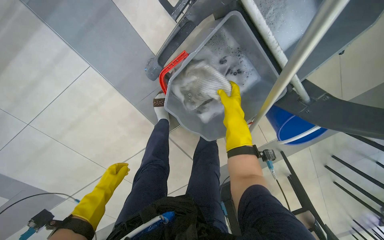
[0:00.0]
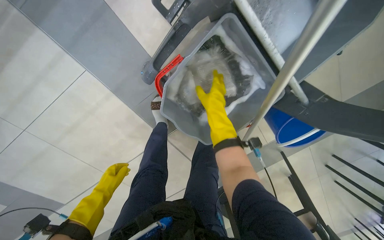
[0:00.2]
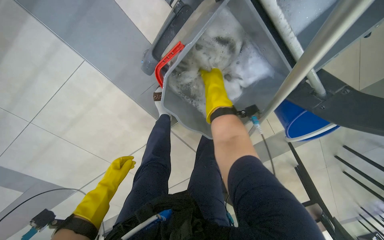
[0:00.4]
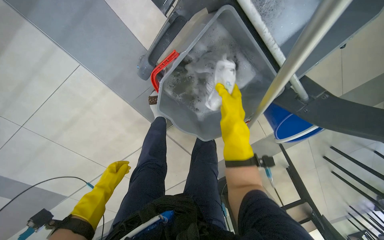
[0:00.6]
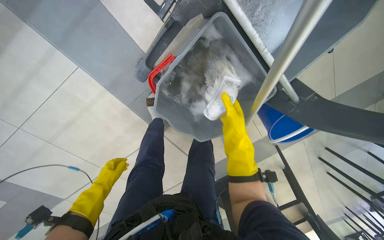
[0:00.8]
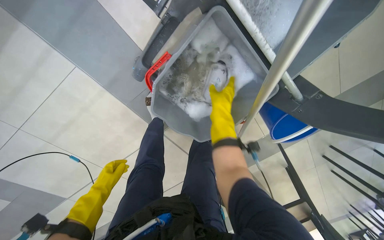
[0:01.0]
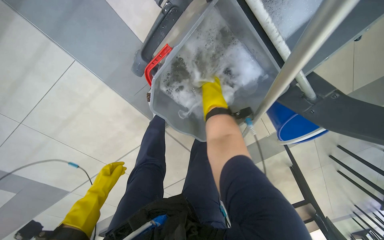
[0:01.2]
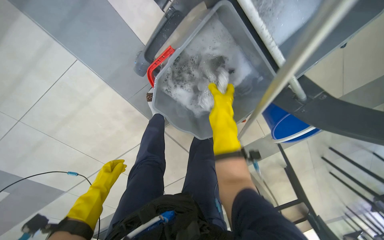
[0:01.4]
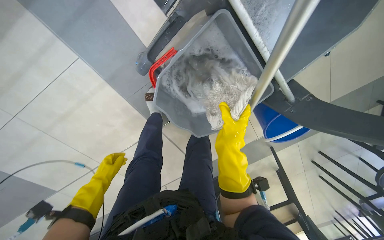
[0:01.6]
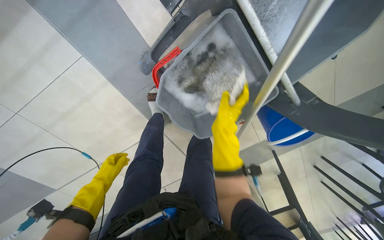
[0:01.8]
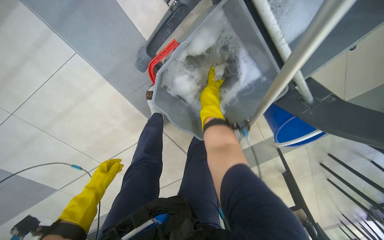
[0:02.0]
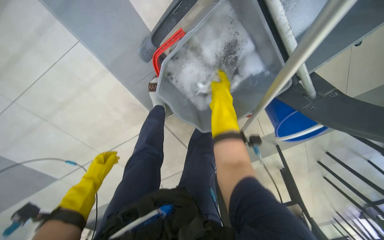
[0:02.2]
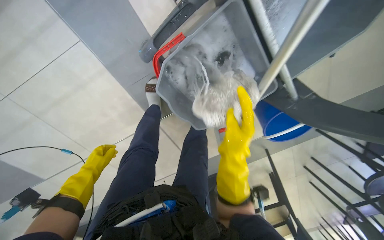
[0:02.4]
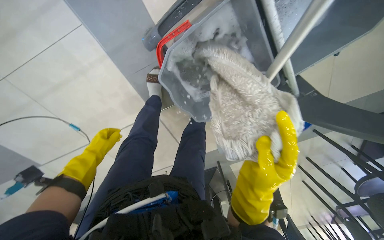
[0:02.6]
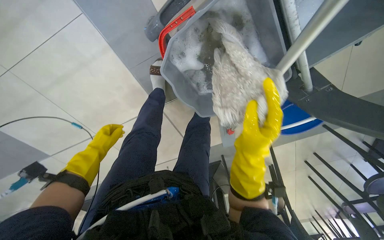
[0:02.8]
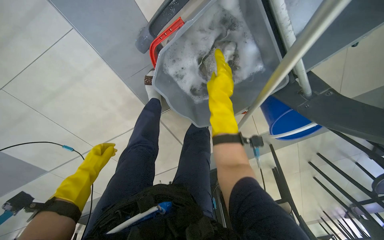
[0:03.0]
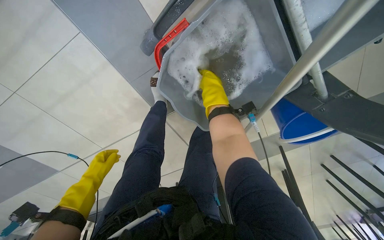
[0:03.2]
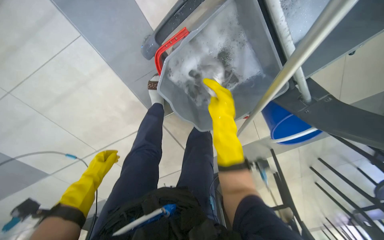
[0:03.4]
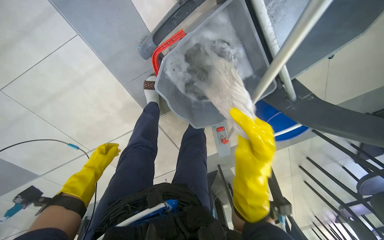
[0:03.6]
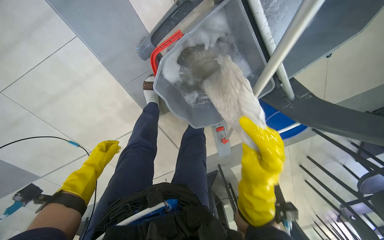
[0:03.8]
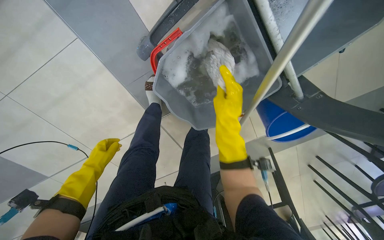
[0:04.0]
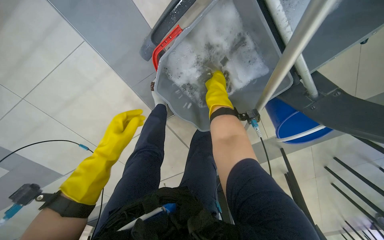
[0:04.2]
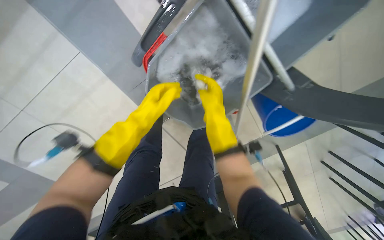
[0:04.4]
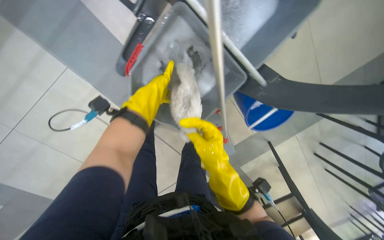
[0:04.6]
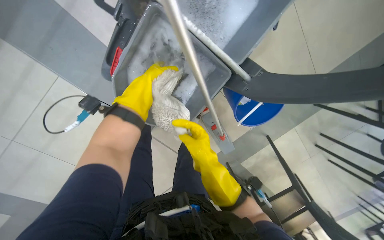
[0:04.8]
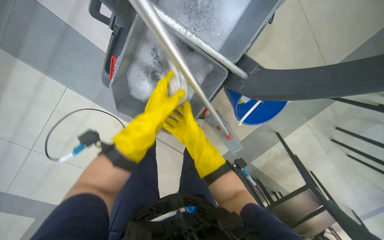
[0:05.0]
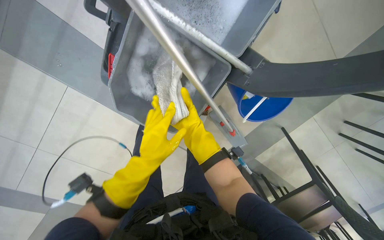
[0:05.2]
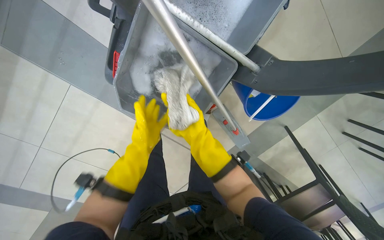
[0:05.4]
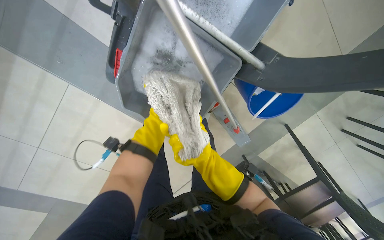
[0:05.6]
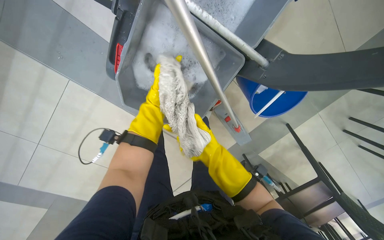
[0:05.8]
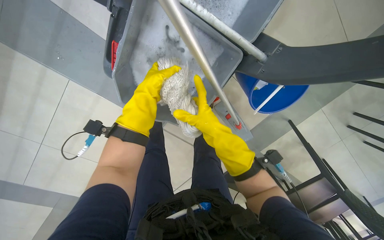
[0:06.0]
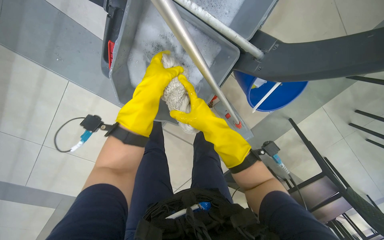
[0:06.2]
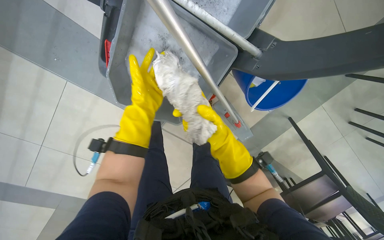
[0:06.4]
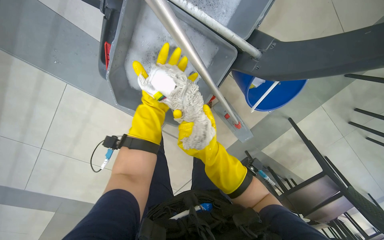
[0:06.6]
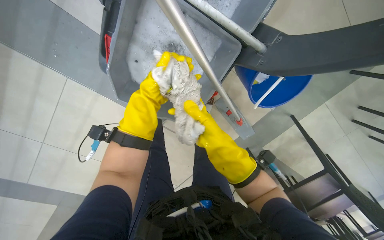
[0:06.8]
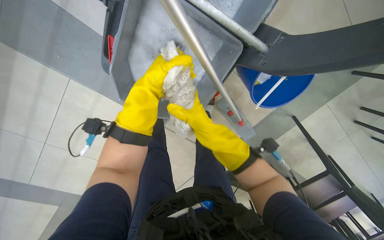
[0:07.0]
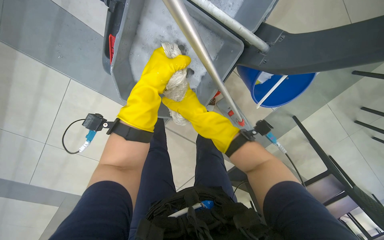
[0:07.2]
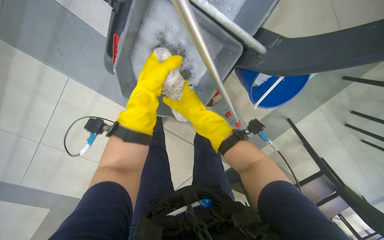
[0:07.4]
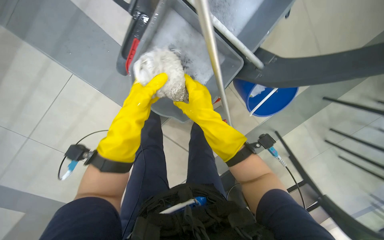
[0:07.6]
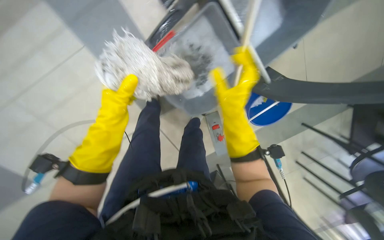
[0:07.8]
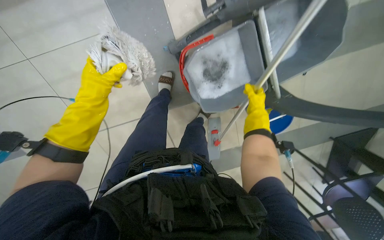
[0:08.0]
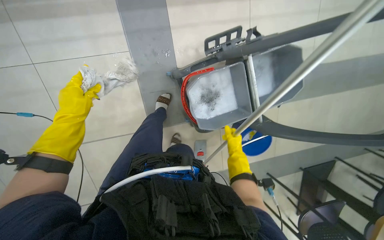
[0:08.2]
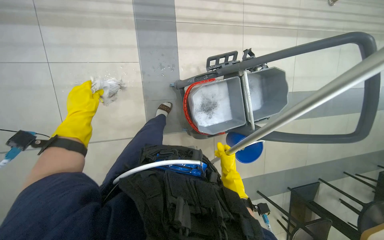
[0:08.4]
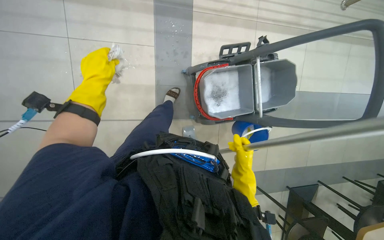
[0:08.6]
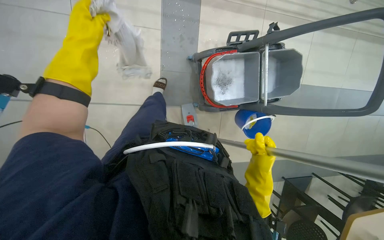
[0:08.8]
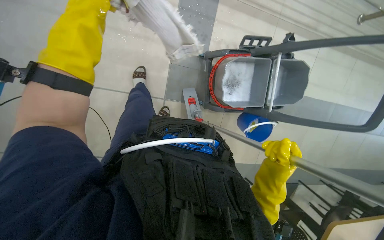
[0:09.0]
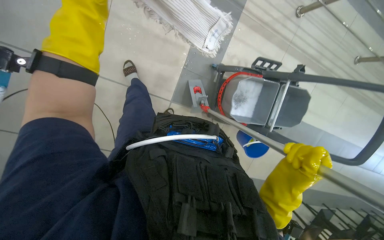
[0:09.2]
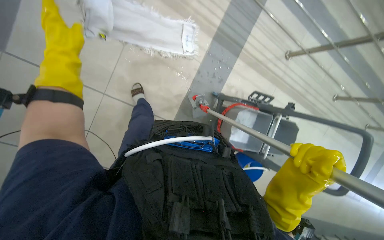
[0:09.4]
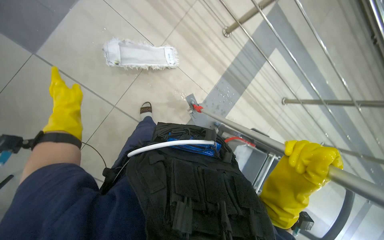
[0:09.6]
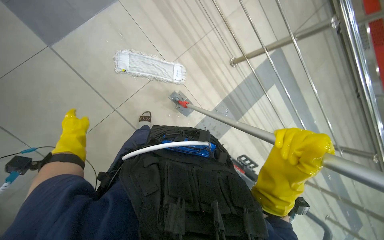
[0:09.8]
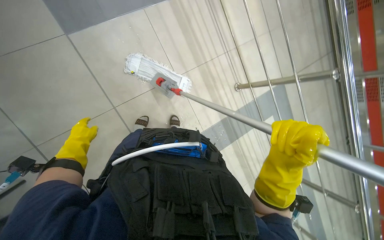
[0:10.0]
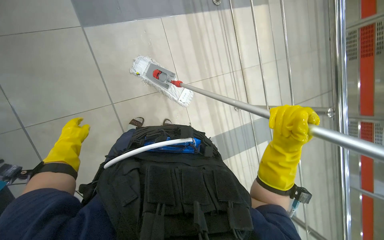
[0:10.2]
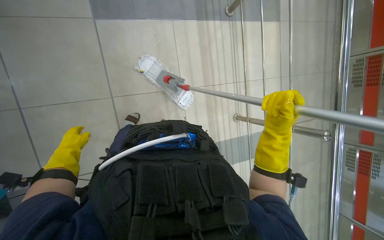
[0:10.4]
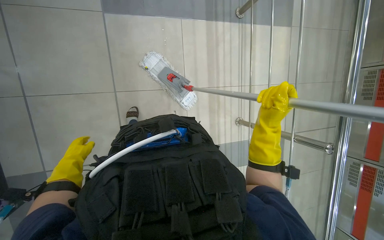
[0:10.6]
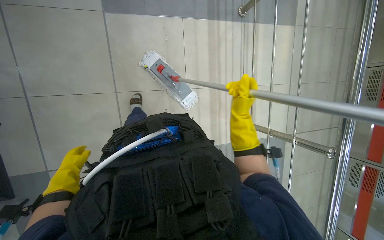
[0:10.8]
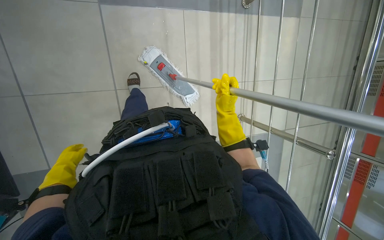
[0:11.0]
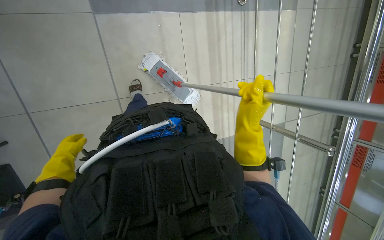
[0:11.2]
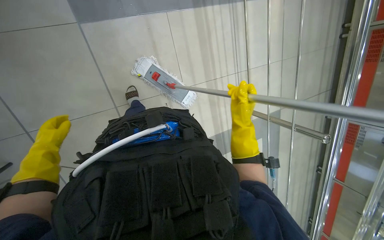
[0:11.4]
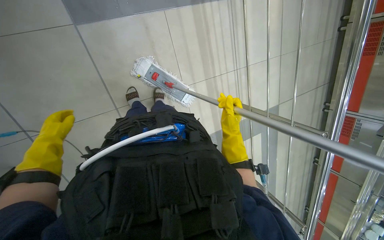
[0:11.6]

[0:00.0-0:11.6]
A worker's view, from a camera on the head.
Job: preparing cleaning supplies.
The whole recording: Cleaning and preparing mop. The worker removes, cleans, and reattaches the mop head to the handle.
0:00.0 to 0:01.4: The right hand moves up and down the picture over approximately 15 cm, changing direction 2 times.
0:01.4 to 0:02.8: The right hand heads down the picture and nearer to the camera, covering approximately 20 cm.
0:02.8 to 0:04.4: The right hand swings up and down the picture, approximately 25 cm each way, with 2 reversals, while the left hand is displaced to the right, up the picture and nearer to the camera by approximately 35 cm.
0:04.4 to 0:05.8: The left hand travels farther from the camera and back again, approximately 15 cm each way. Meanwhile the right hand goes up and down the picture, about 15 cm each way, reversing 2 times.
0:05.8 to 0:07.2: The right hand moves up and down the picture over approximately 15 cm, changing direction 2 times. Meanwhile the left hand goes nearer and farther, about 15 cm each way, reversing 2 times.
0:07.2 to 0:08.8: The camera is carried some 70 cm. The camera sweeps to the right, by approximately 30 degrees. The view tips upward by roughly 30 degrees. The scene turns approximately 45 degrees clockwise in the picture.
0:08.8 to 0:10.2: The head travels about 40 cm. The camera is aimed some 20 degrees further to the right. The view tilts about 35 degrees upward. Everything in view rotates roughly 65 degrees clockwise.
0:10.2 to 0:11.6: The right hand travels farther from the camera by roughly 15 cm. Meanwhile the left hand reaches approximately 20 cm down the picture, then returns.

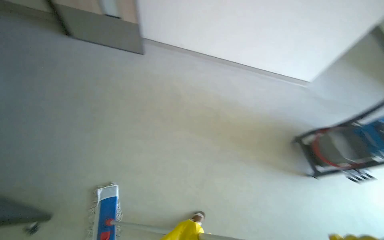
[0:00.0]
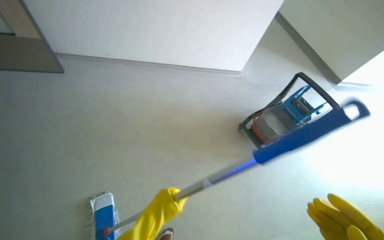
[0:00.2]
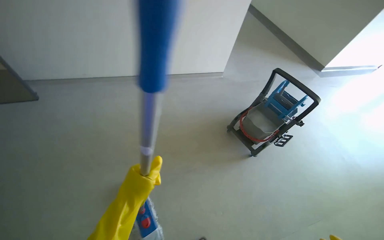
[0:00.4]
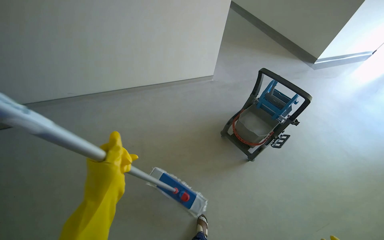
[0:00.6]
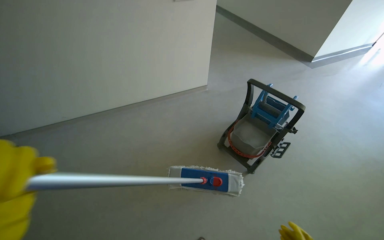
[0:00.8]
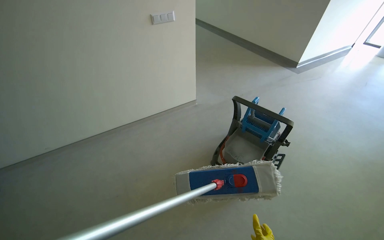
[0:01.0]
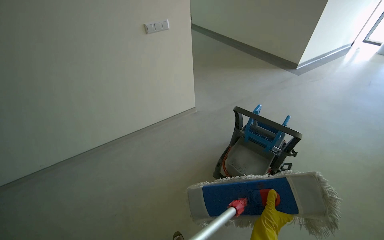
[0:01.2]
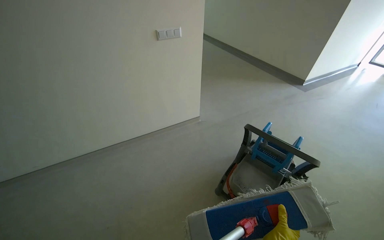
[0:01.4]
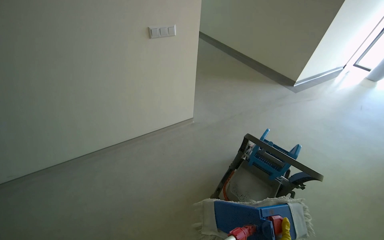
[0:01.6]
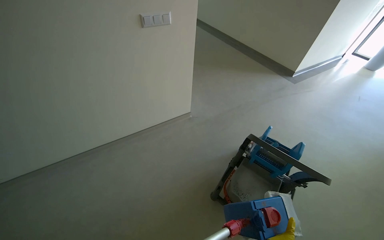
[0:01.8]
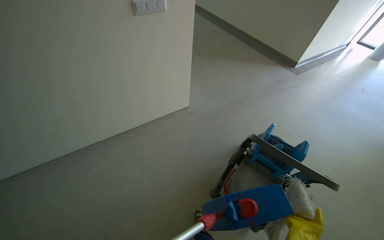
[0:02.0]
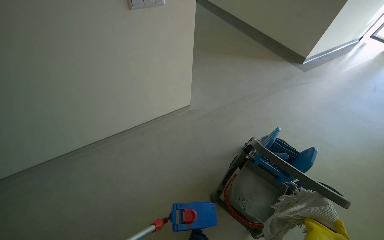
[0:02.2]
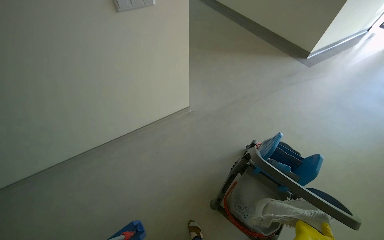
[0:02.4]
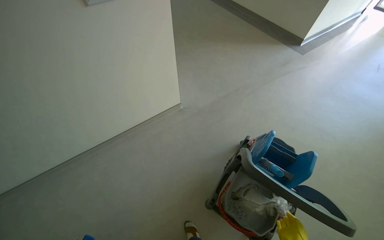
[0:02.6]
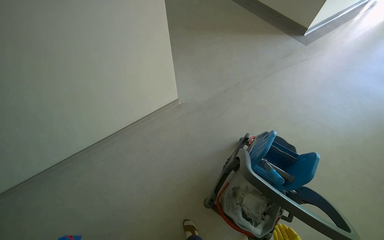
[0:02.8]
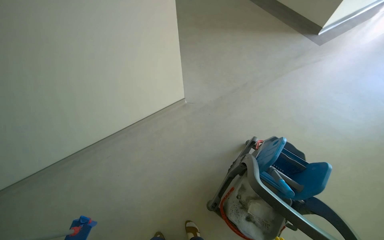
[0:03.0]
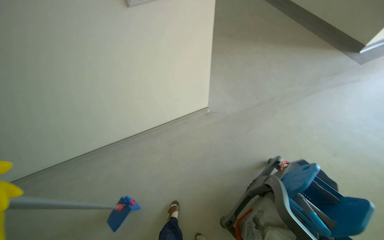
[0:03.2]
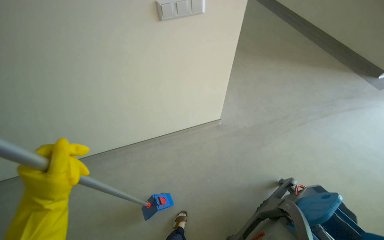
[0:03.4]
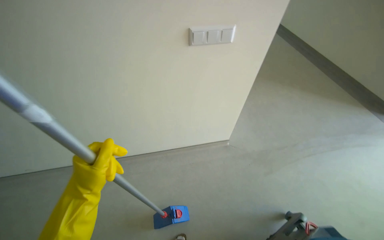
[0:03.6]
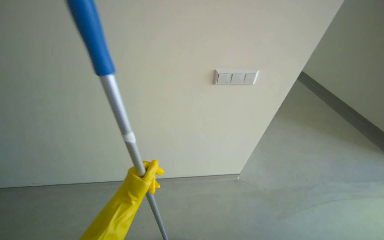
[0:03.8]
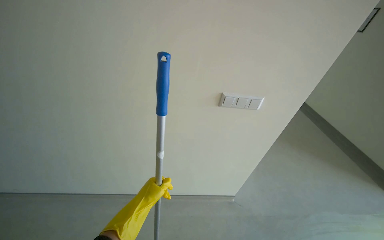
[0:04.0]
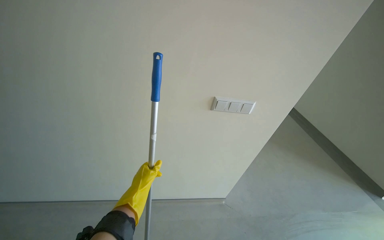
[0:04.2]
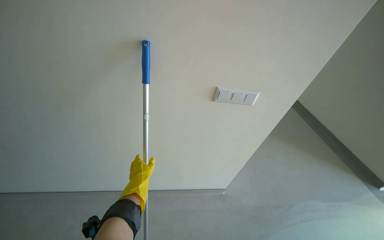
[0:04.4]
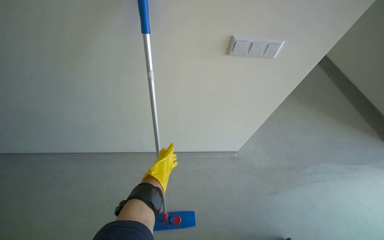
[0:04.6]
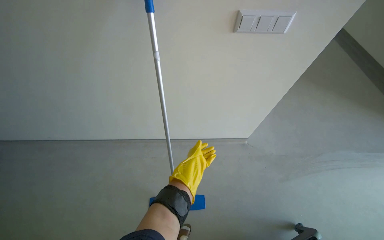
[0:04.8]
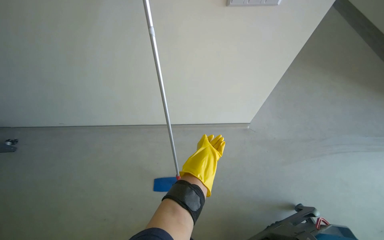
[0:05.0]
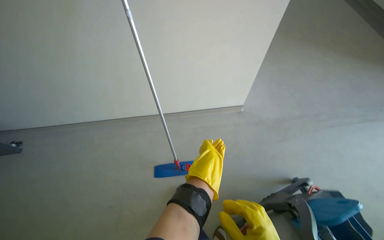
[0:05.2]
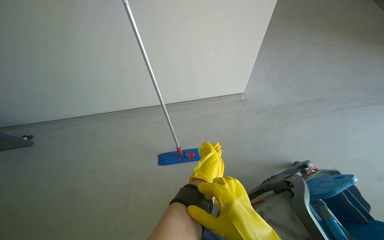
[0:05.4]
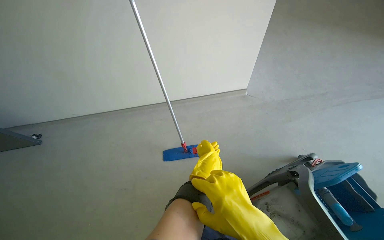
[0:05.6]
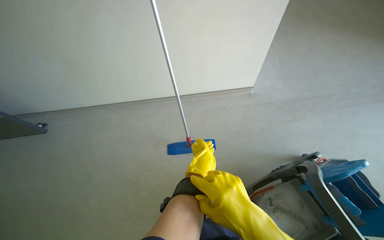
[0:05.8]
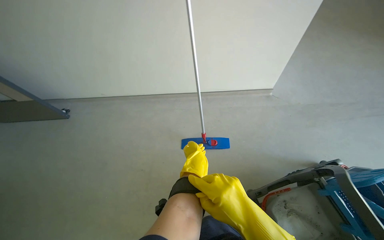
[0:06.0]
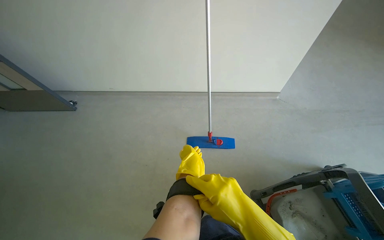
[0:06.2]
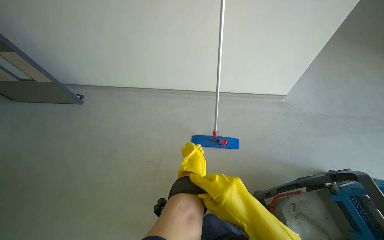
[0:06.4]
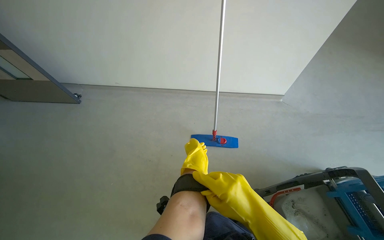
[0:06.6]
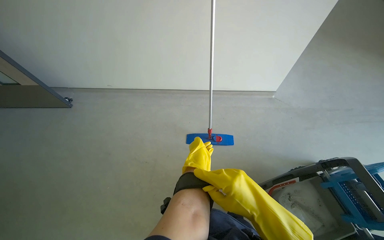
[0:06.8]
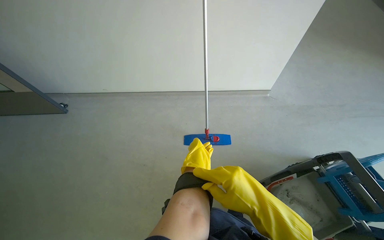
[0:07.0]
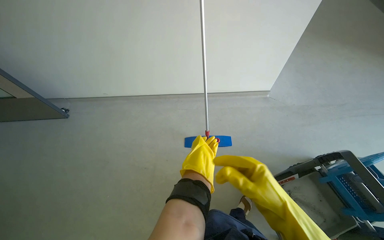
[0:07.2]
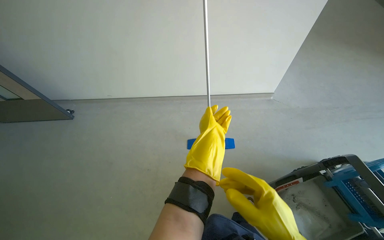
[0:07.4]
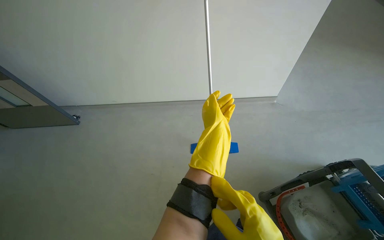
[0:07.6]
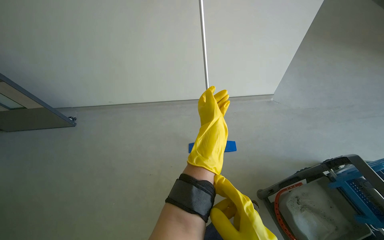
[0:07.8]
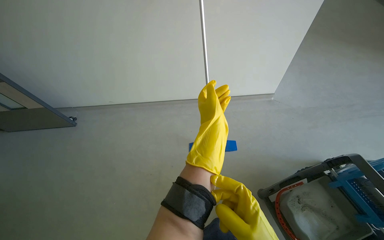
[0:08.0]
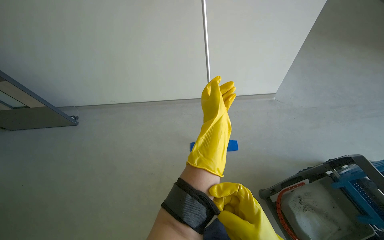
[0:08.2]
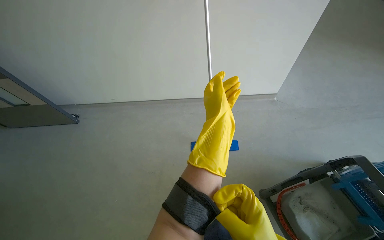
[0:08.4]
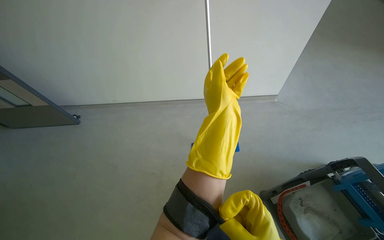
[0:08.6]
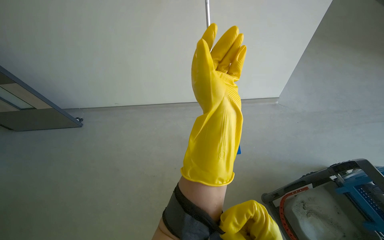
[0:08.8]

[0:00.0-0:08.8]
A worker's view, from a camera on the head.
Job: preparing cleaning supplies.
The whole recording: Preparing mop for cleaning. The worker removes, cleans, and reattaches the mop head to the handle.
0:00.0 to 0:01.4: The wearer moves approximately 80 cm. The head turns to the right by about 40 degrees. The wearer looks about 15 degrees further upward.
0:01.4 to 0:03.0: The camera travels roughly 70 cm. The view tips downward by about 20 degrees.
0:03.0 to 0:04.4: The view tilts approximately 30 degrees upward. The scene rotates clockwise by roughly 30 degrees.
0:04.4 to 0:05.8: The camera travels approximately 40 cm. The view swings roughly 15 degrees to the left. The camera pitches downward, by about 25 degrees.
0:05.8 to 0:07.4: The left hand shifts approximately 10 cm nearer to the camera.
0:07.4 to 0:08.8: The left hand heads nearer to the camera, covering roughly 25 cm.
